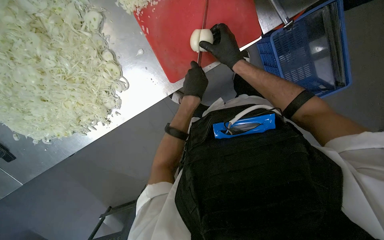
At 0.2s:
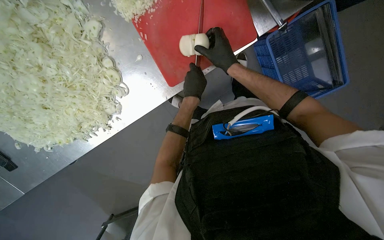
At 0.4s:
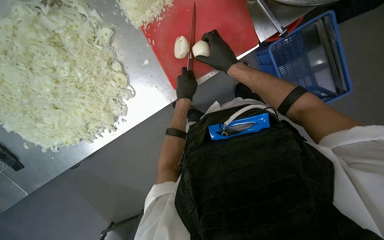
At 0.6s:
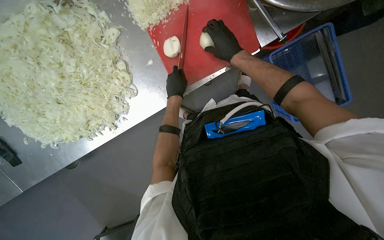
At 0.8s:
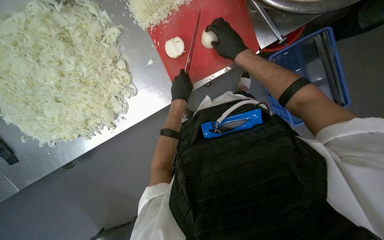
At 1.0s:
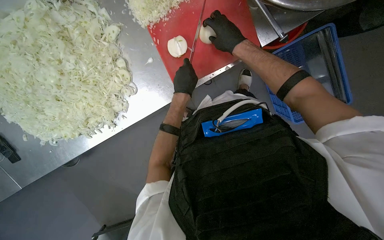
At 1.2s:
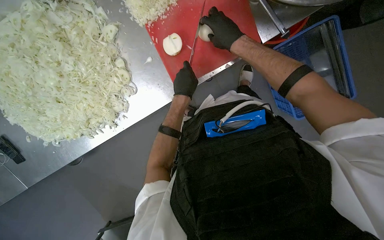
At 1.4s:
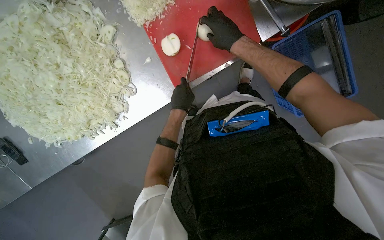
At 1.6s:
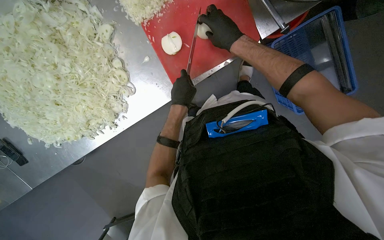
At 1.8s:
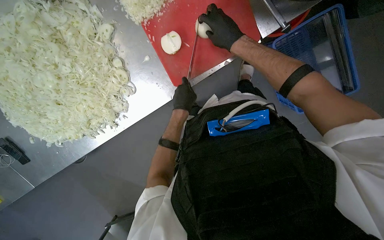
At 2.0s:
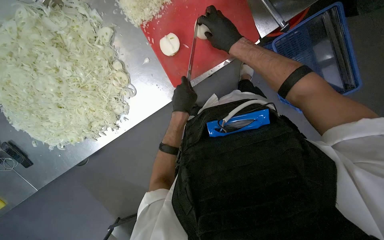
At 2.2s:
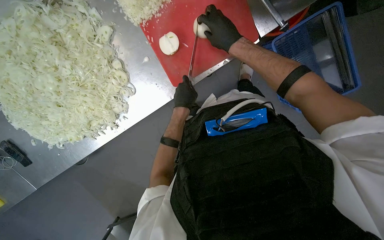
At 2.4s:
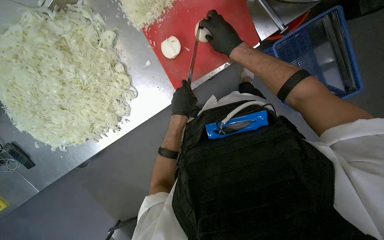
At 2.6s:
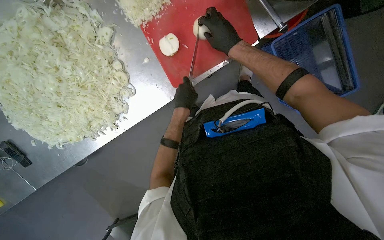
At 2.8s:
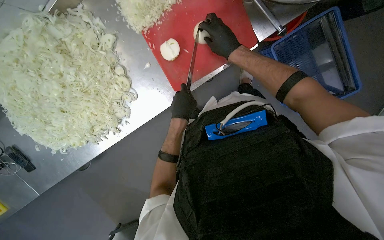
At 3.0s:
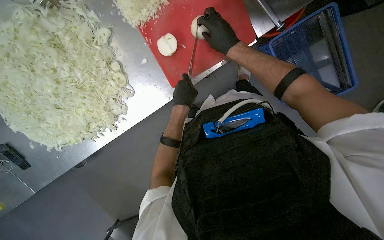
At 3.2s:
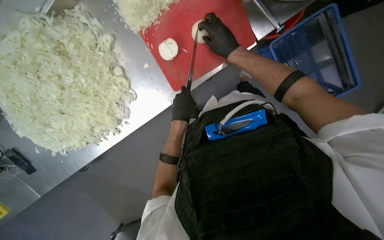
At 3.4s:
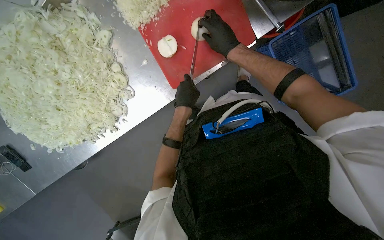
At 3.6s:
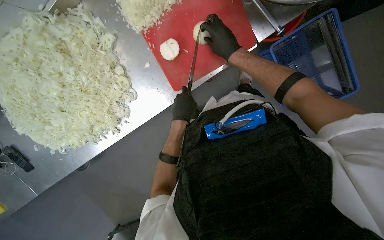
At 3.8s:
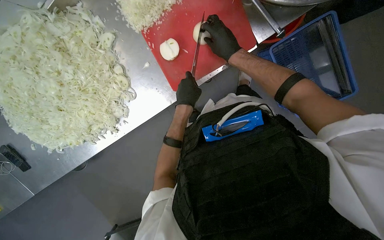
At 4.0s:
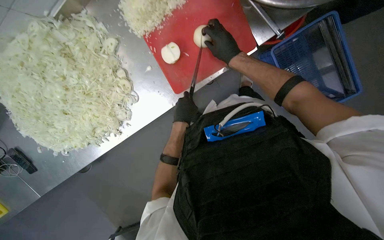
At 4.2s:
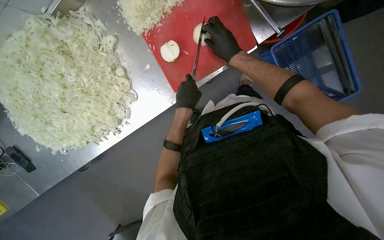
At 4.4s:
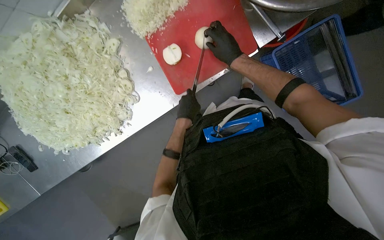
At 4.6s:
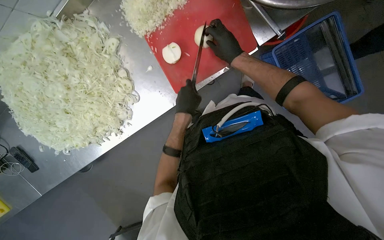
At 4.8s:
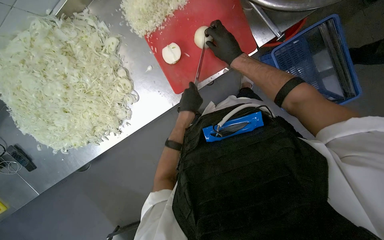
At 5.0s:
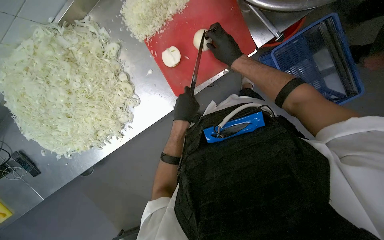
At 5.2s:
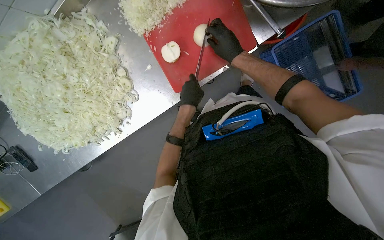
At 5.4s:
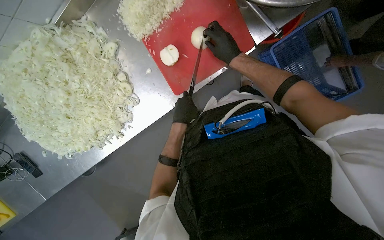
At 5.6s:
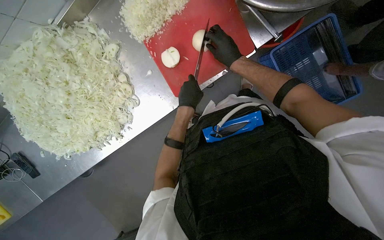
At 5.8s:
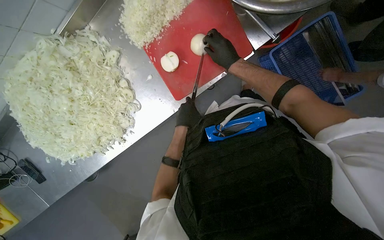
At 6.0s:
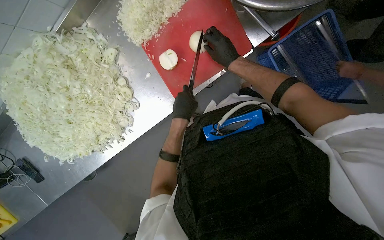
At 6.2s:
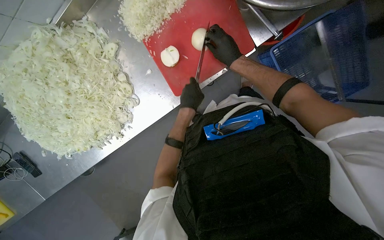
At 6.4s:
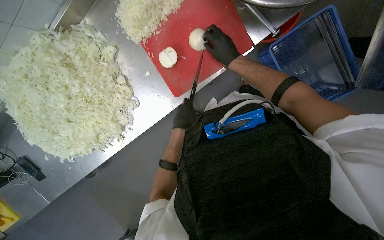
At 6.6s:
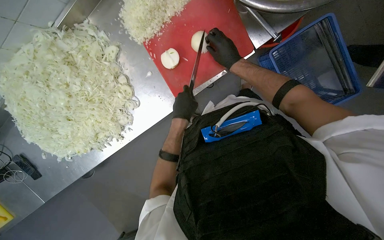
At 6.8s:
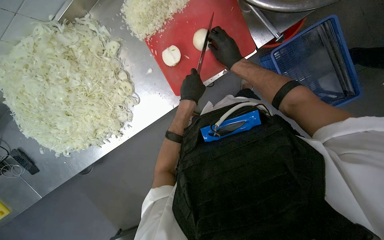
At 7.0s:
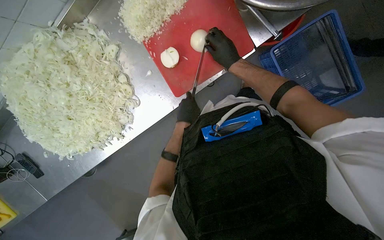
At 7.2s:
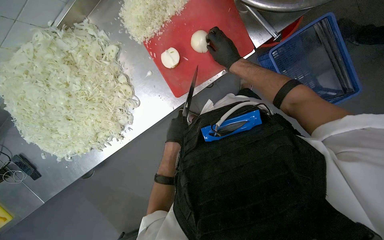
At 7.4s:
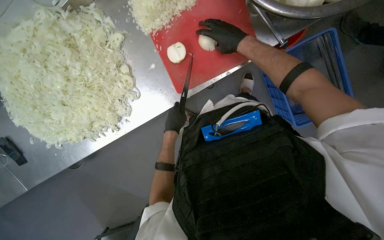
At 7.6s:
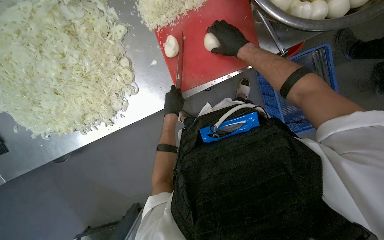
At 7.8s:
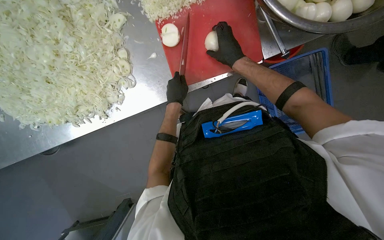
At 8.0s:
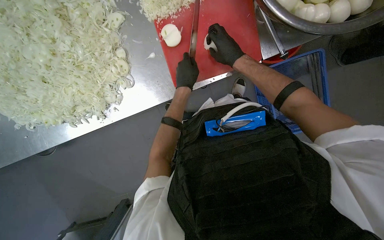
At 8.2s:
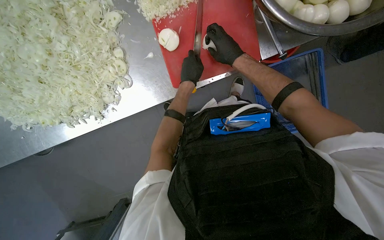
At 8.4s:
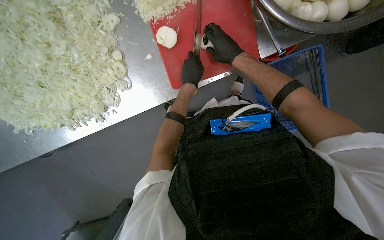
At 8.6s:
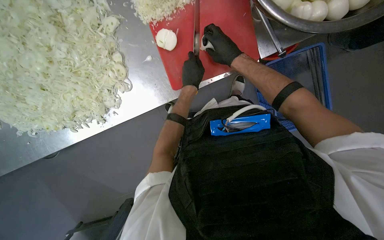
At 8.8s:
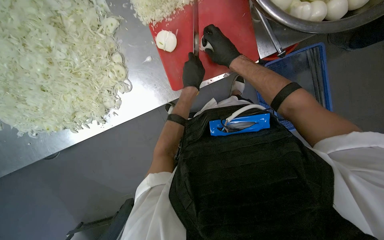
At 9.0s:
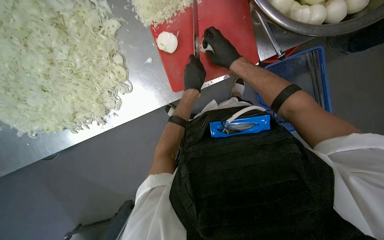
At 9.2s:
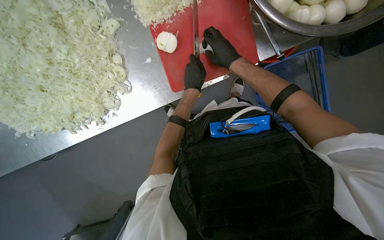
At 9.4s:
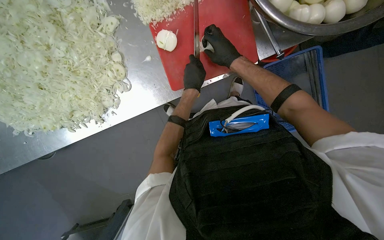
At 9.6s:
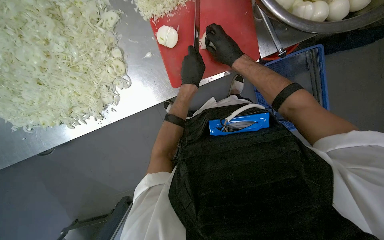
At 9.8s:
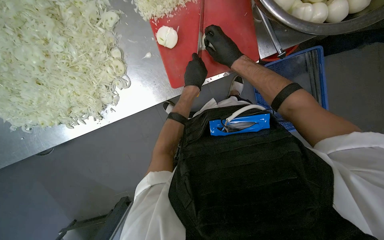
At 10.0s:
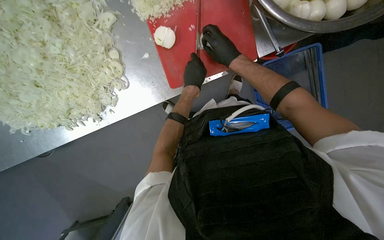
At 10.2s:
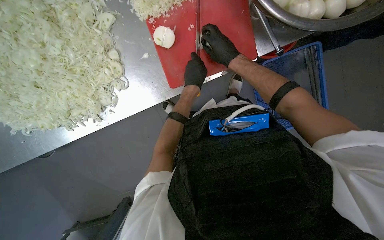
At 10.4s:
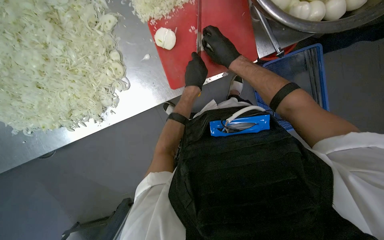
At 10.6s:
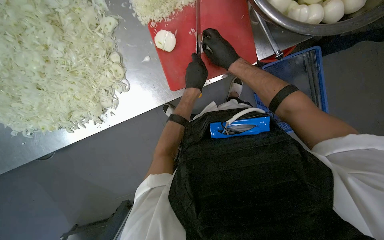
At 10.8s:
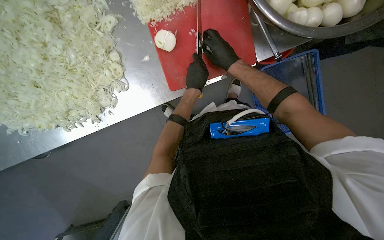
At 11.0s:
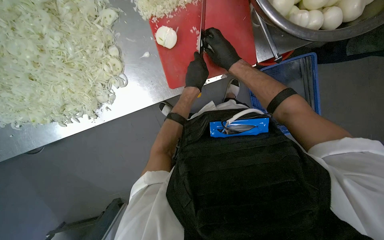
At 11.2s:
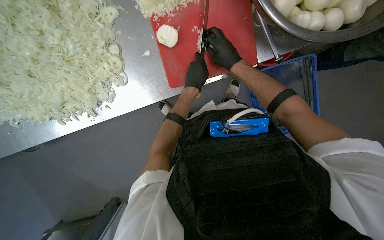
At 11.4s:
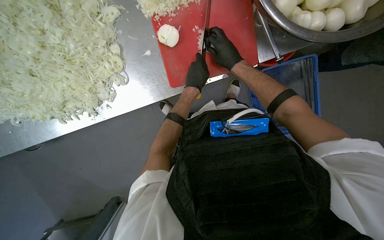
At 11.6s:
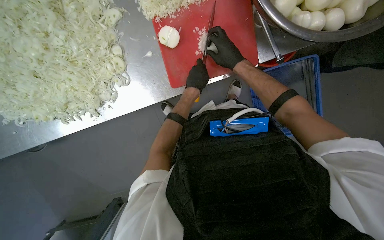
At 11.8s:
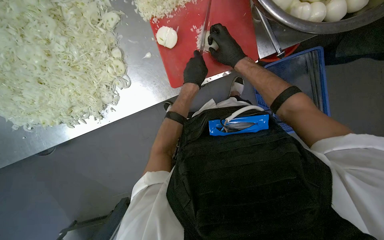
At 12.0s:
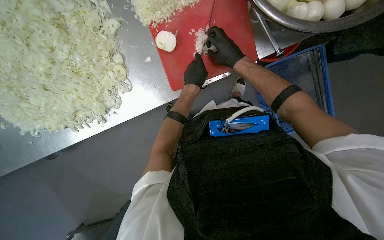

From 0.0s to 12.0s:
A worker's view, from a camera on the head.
Job: preparing food.
The whole recording: Preparing onions on cutting board. The worker continues mincing onions on a red cutting board with a knife.
From 0.0s to 6.0s: The hands make small movements and keep their place.
From 6.0s to 7.6s: The left hand travels farther from the camera by roughly 10 cm, and moves some 10 cm down the picture and comes back.
From 7.6s to 9.0s: The left hand is displaced to the right and up the picture by roughly 15 cm.
From 9.0s to 12.0s: The hands stay close to where they were, moving slightly.

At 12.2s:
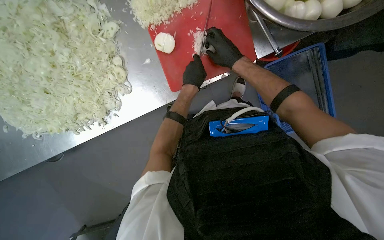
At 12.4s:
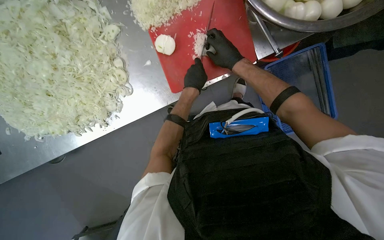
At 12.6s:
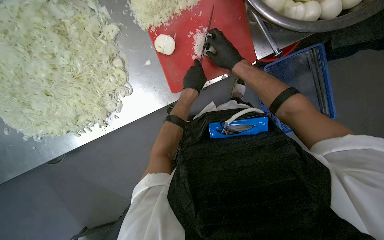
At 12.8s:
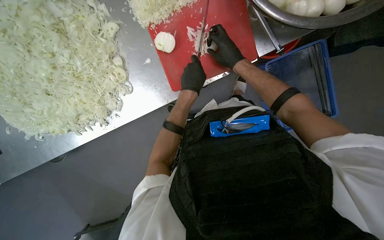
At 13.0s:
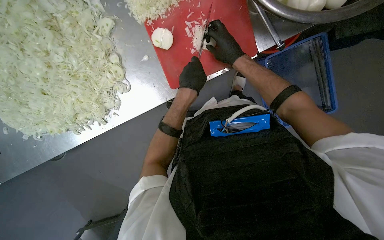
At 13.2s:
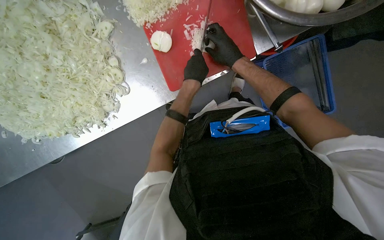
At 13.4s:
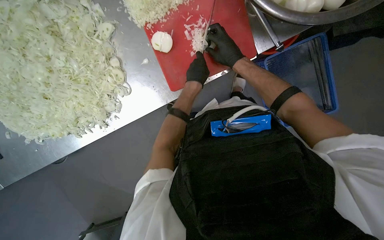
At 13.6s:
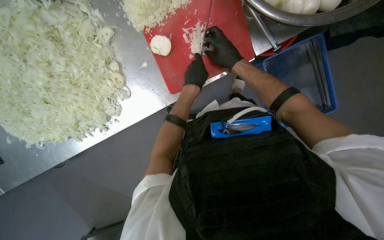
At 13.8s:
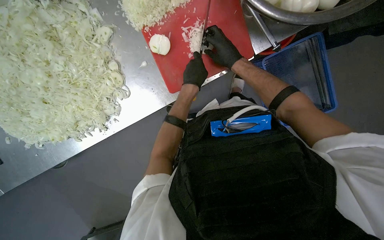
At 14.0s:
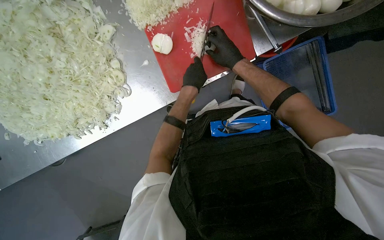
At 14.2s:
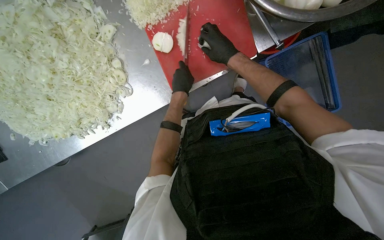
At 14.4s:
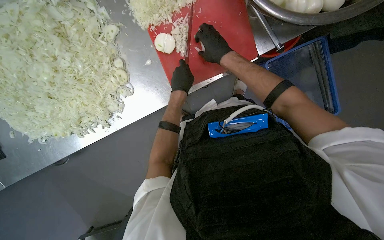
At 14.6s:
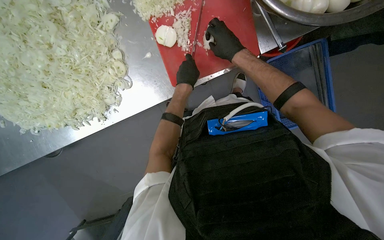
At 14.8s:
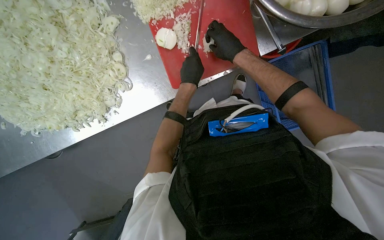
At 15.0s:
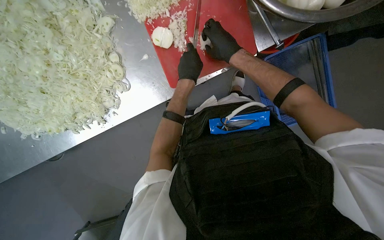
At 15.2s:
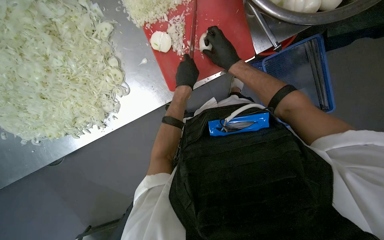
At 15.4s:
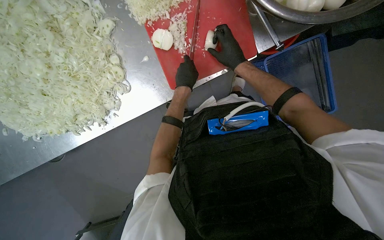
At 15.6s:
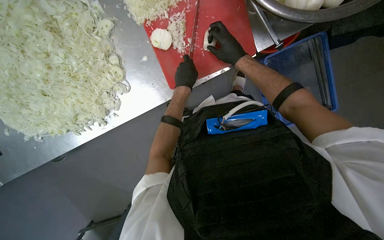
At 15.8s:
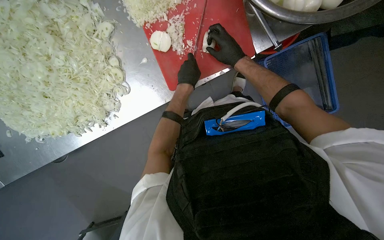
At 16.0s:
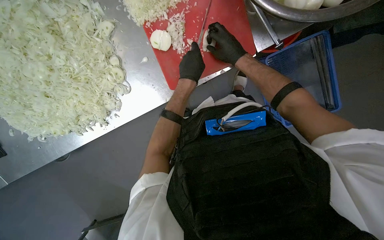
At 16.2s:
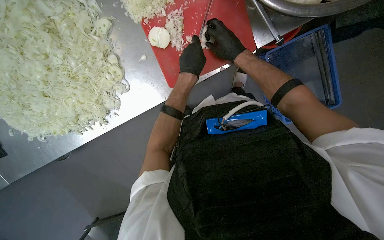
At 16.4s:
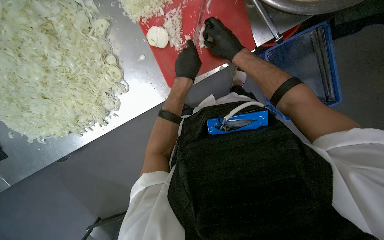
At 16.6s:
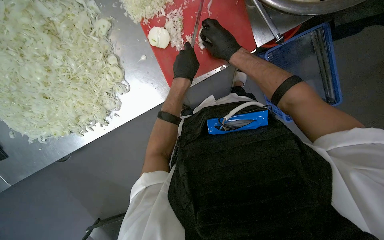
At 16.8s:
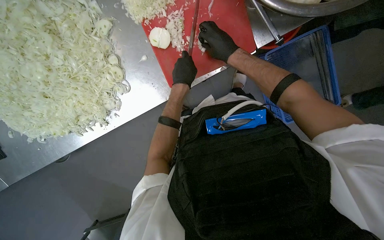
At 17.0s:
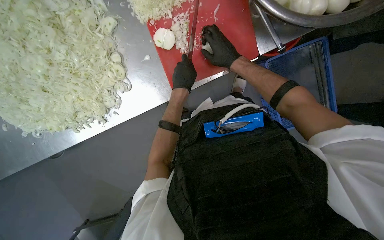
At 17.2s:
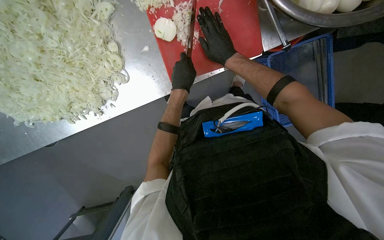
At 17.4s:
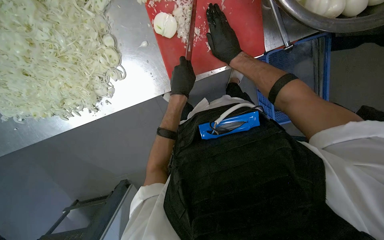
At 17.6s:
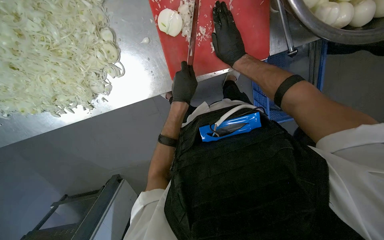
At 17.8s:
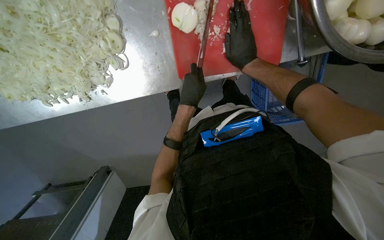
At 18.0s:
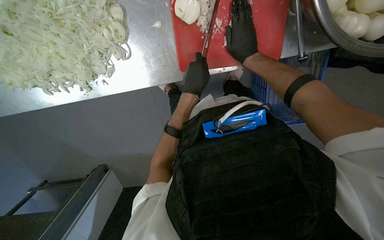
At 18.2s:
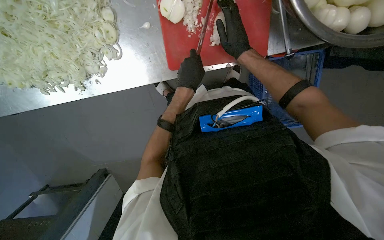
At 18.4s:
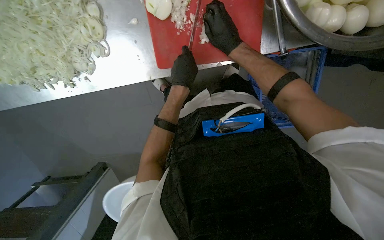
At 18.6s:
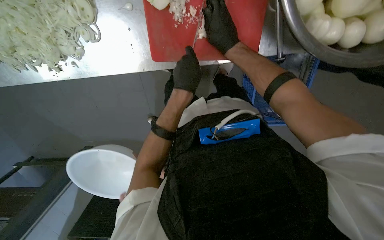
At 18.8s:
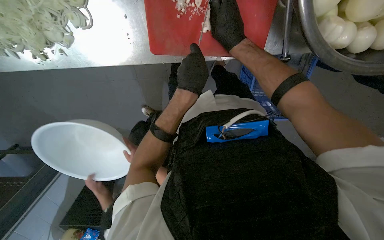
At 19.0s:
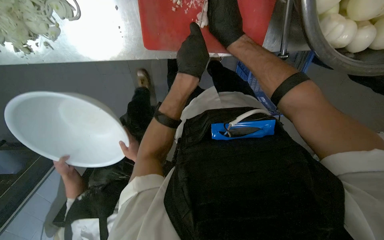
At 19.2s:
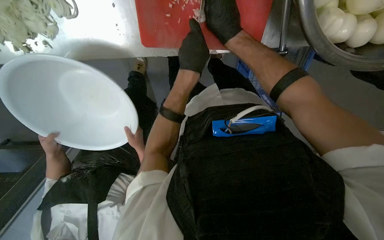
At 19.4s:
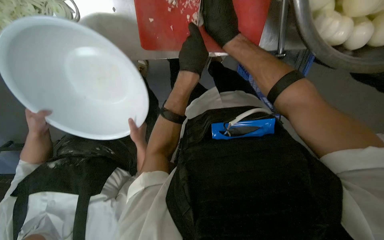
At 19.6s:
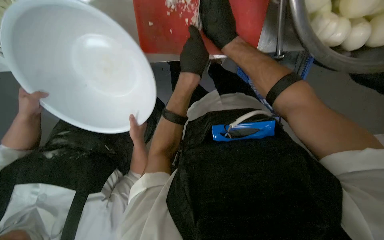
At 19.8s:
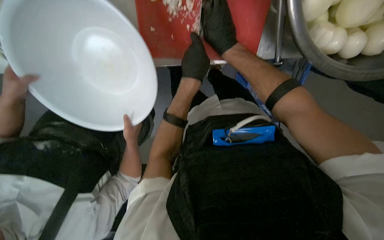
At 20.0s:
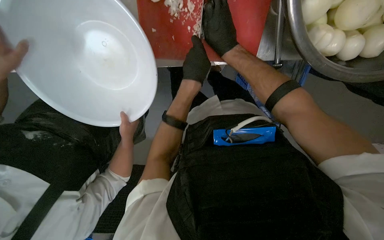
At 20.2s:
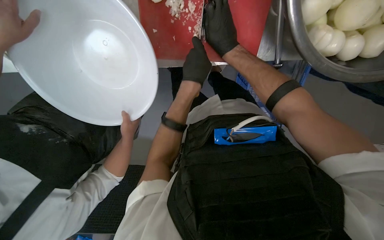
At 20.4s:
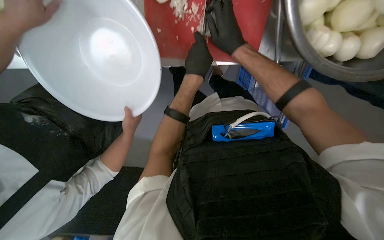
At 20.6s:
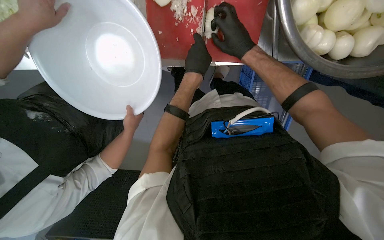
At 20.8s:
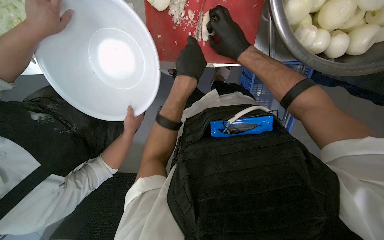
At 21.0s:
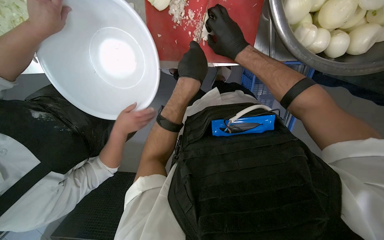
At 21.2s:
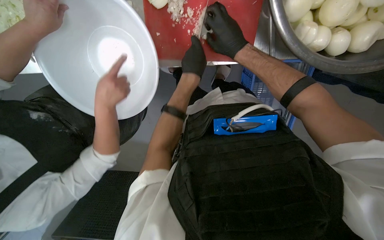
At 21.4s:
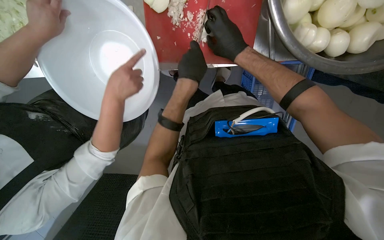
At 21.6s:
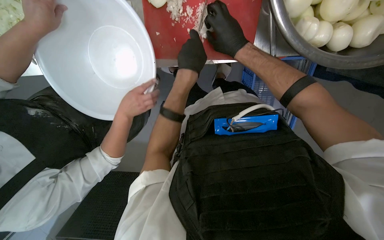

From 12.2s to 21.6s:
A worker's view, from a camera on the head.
Job: preparing food.
The whole recording: Preparing onions on cutting board. The worker continues mincing onions on a red cutting board with a knife.
From 12.2s to 17.0s: The hands work in one place, with small movements.
From 20.0s to 21.6s: The hands make small movements and keep their place.
